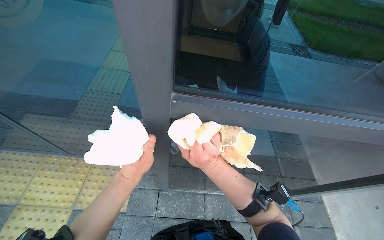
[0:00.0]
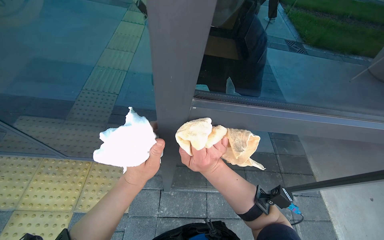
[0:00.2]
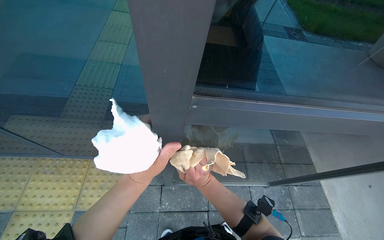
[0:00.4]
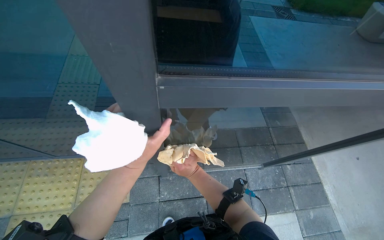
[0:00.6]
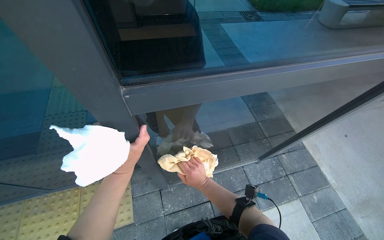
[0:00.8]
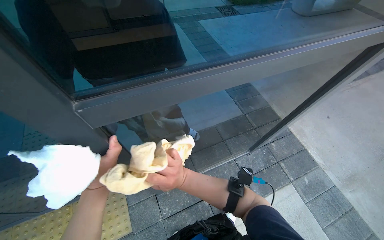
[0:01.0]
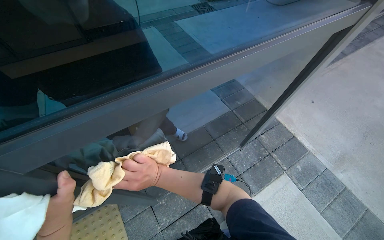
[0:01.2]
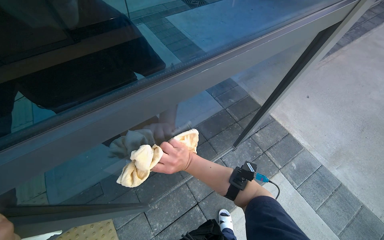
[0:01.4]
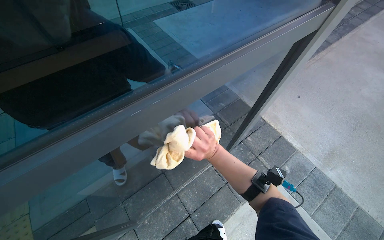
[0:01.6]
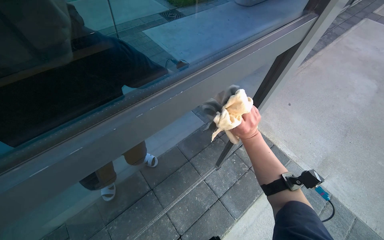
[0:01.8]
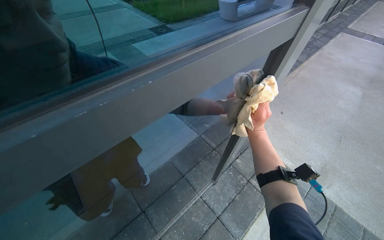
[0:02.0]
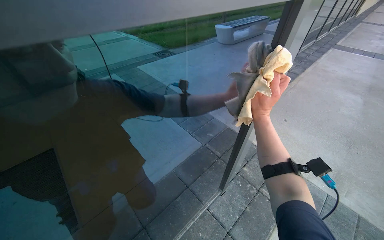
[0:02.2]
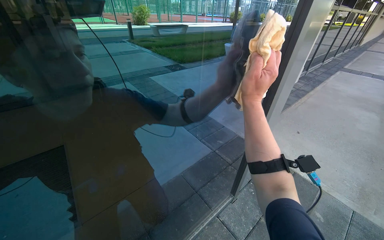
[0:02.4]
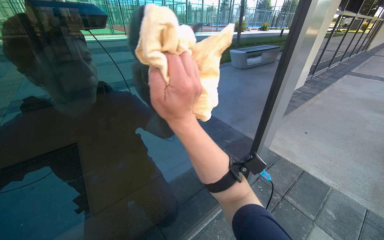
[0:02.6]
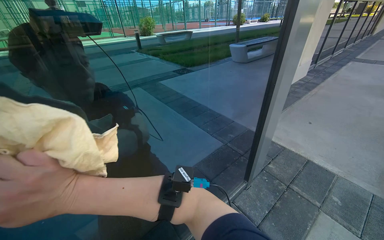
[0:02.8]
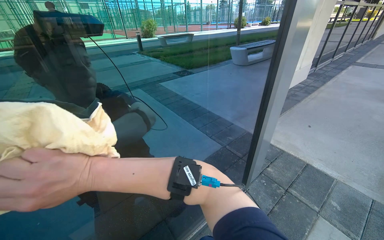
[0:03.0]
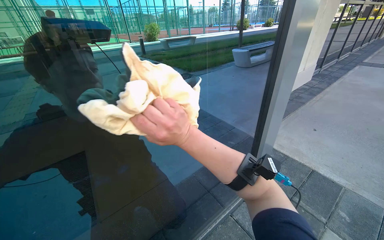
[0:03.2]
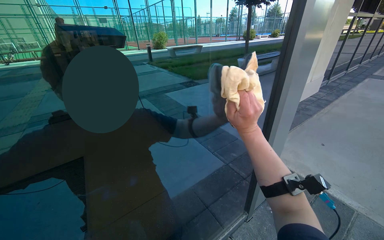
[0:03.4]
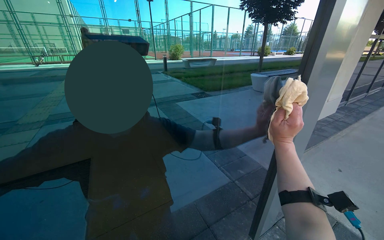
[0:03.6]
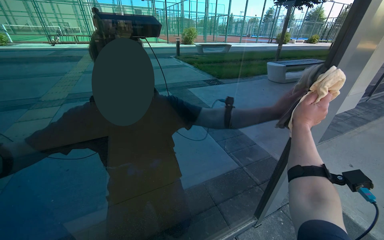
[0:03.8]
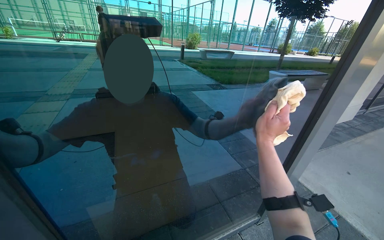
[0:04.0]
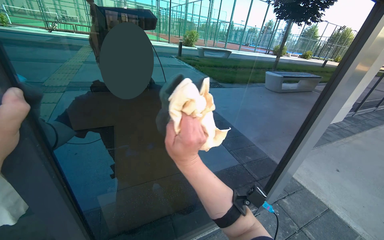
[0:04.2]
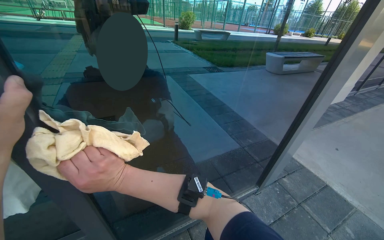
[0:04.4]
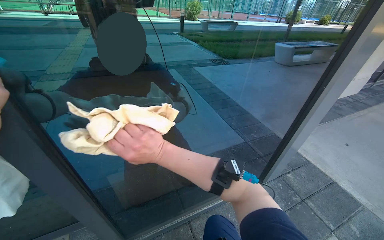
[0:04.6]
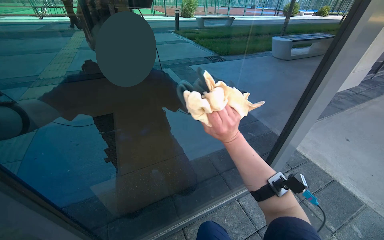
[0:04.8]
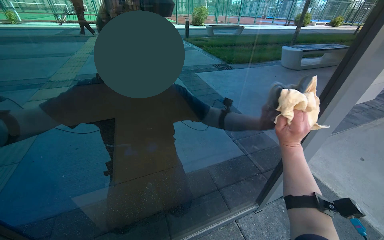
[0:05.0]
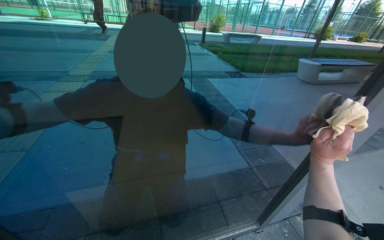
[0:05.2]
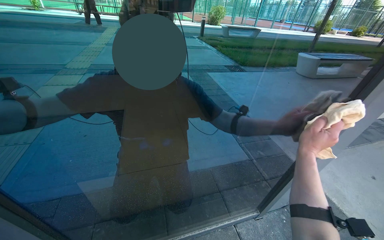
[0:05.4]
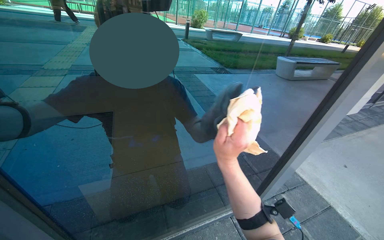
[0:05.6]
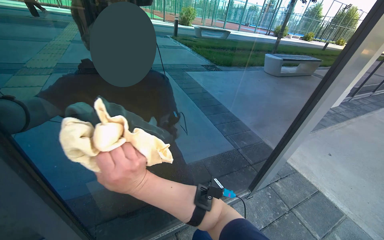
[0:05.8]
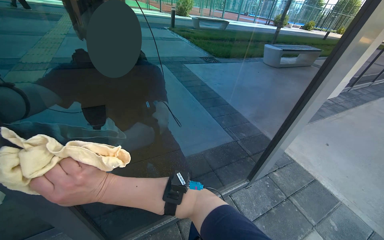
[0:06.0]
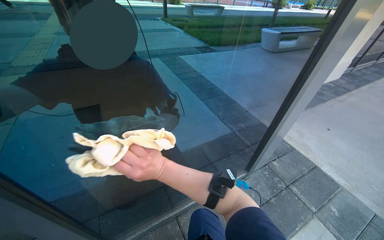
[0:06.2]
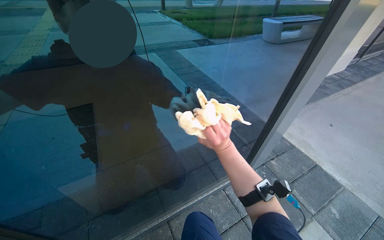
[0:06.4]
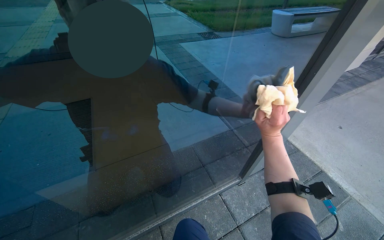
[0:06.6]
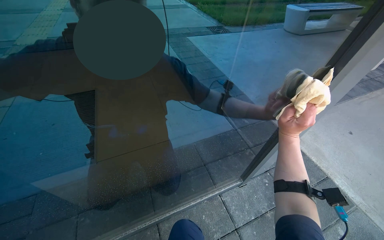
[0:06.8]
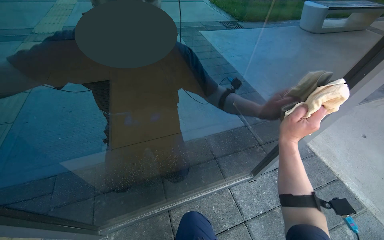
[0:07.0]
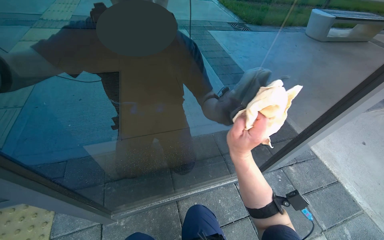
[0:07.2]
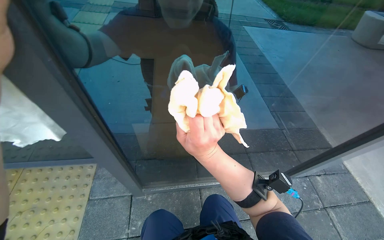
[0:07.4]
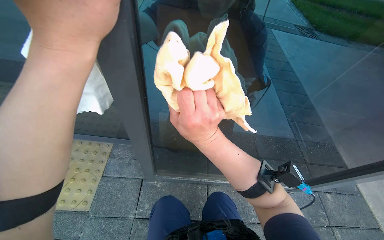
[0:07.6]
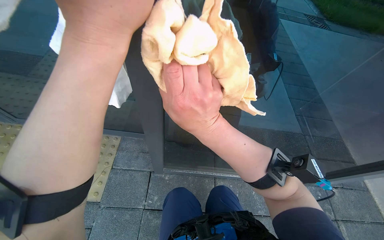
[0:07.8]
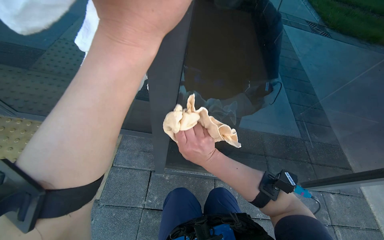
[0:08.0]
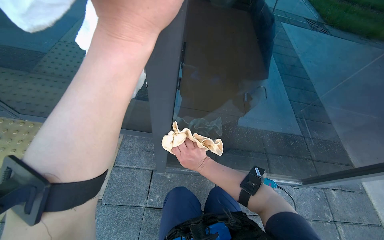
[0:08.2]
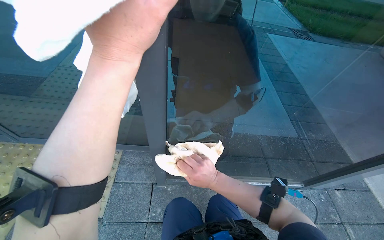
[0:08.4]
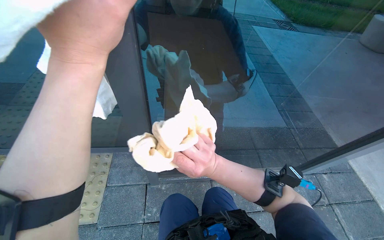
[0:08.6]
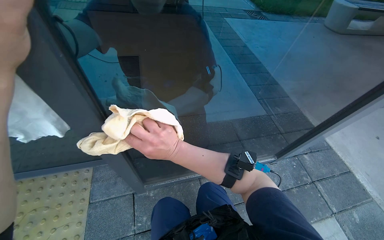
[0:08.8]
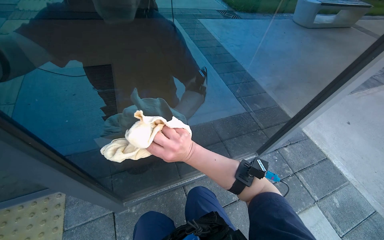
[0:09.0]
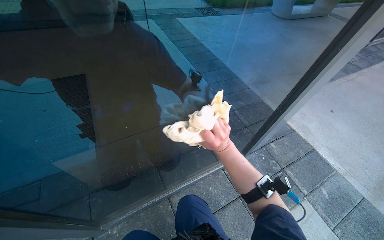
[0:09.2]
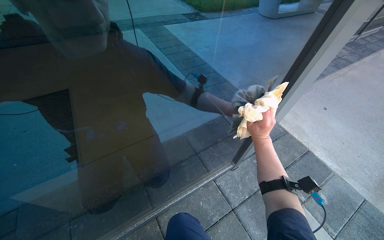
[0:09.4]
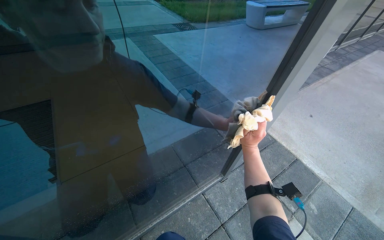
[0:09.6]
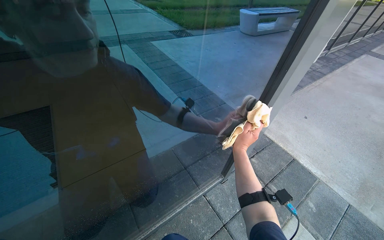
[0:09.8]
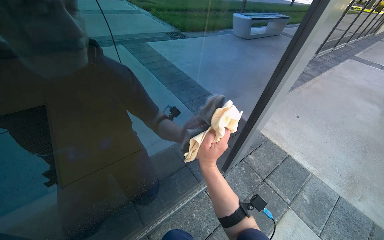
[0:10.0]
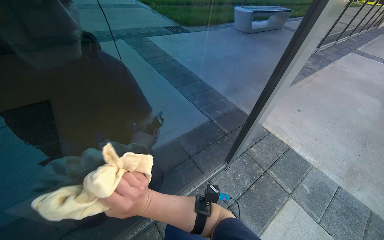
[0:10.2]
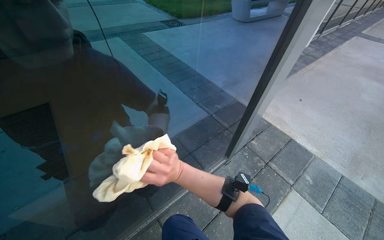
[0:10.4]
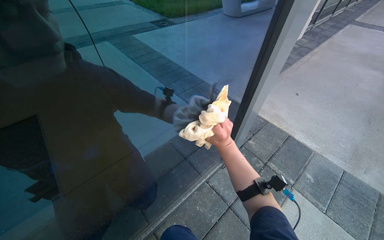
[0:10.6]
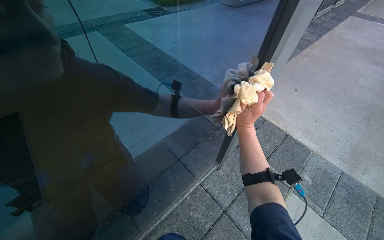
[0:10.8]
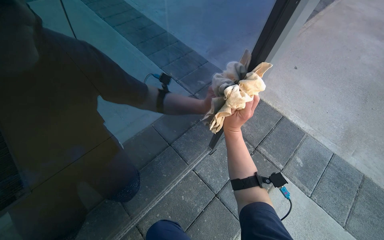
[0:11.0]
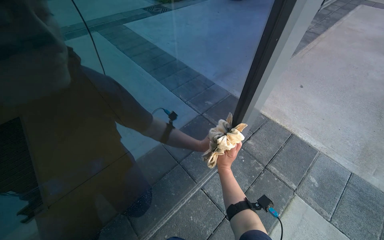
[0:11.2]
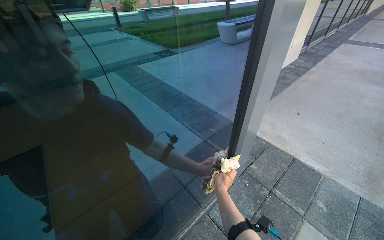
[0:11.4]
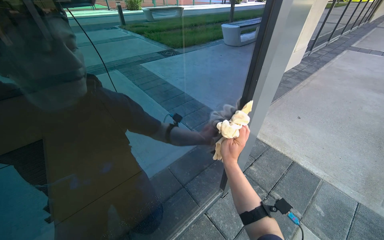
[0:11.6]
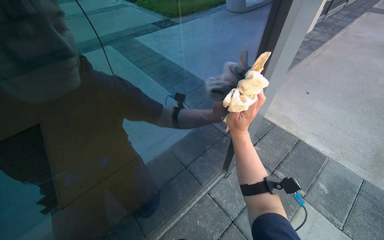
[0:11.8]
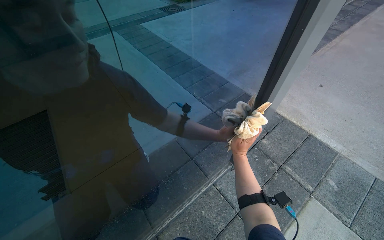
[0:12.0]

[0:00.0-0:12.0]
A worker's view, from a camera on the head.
Job: cleaning windows.
The whole recording: Cleaning glass door. The worker cleans the glass door using a squeegee and then wipes it with a cloth, also cleaning the door handle.
0:00.0 to 0:01.6: The head turns to the right by roughly 40 degrees. The right hand travels farther from the camera by roughly 20 cm.
0:01.6 to 0:03.0: The view tilts about 25 degrees upward. The right hand heads to the left, covering about 35 cm.
0:03.0 to 0:04.4: The right hand reaches about 60 cm to the right, then returns.
0:04.4 to 0:06.0: The right hand reaches about 70 cm to the right, then returns.
0:06.0 to 0:07.6: The wearer looks roughly 30 degrees further to the left. The wearer looks some 15 degrees further downward.
0:07.6 to 0:09.0: The head turns to the right by roughly 25 degrees. The right hand heads farther from the camera, covering approximately 10 cm.
0:09.0 to 0:10.4: The right hand goes left and right, some 35 cm each way, reversing 2 times.
0:10.4 to 0:12.0: The right hand moves up and down the picture over roughly 25 cm, changing direction 3 times.

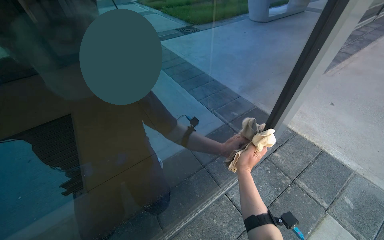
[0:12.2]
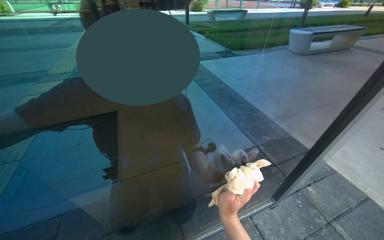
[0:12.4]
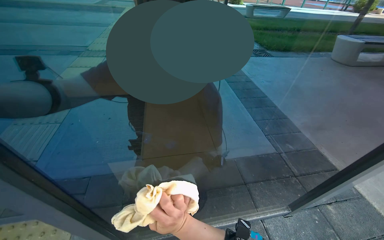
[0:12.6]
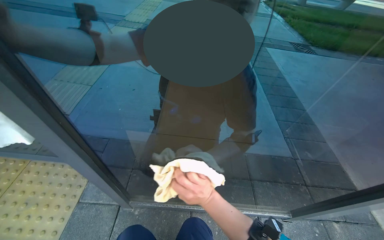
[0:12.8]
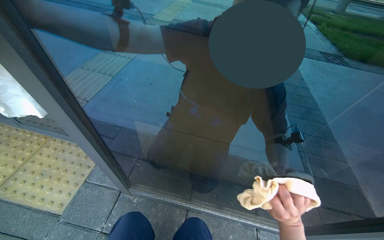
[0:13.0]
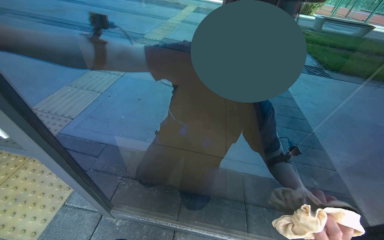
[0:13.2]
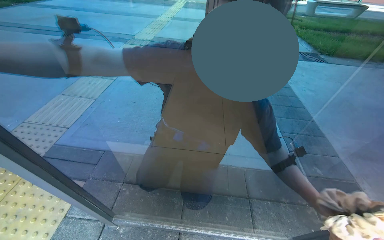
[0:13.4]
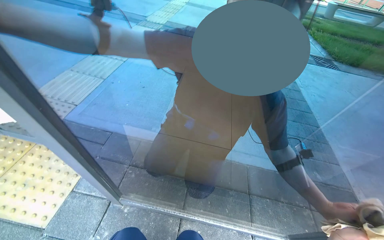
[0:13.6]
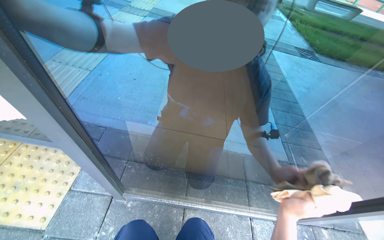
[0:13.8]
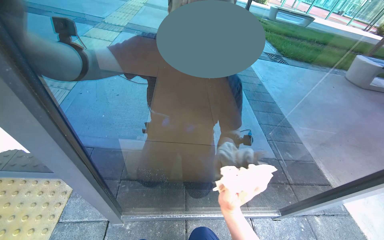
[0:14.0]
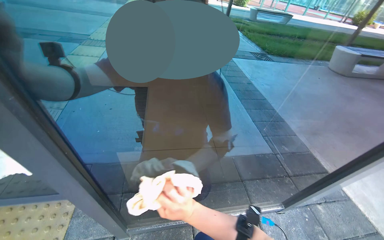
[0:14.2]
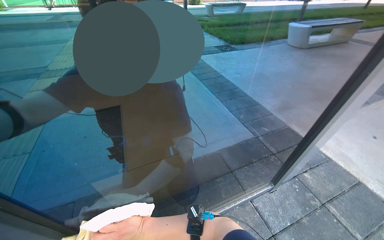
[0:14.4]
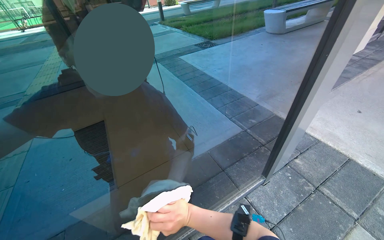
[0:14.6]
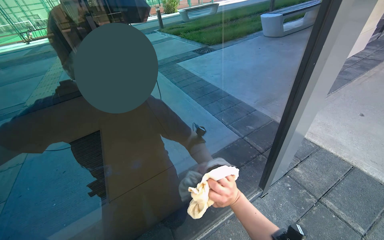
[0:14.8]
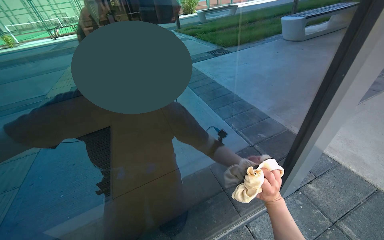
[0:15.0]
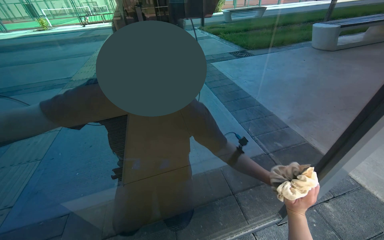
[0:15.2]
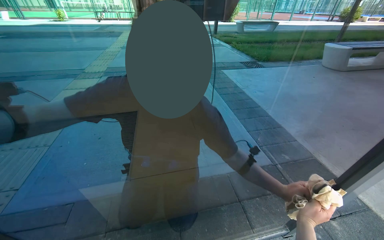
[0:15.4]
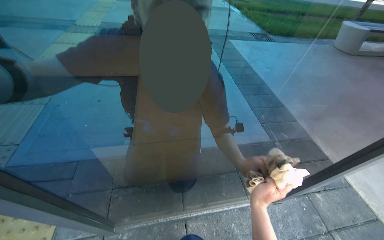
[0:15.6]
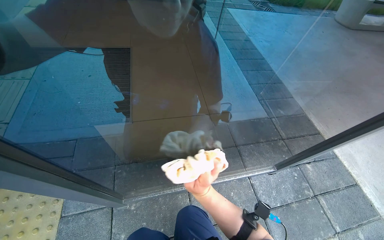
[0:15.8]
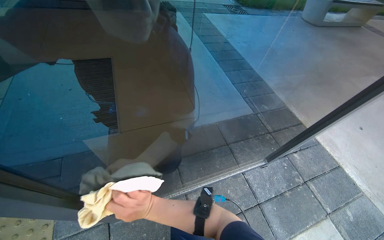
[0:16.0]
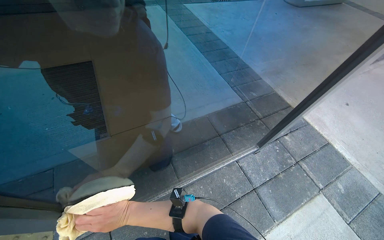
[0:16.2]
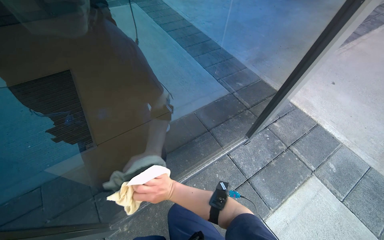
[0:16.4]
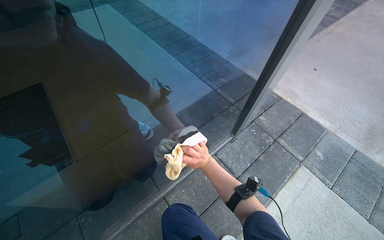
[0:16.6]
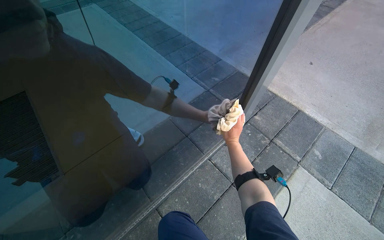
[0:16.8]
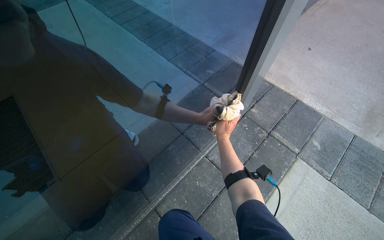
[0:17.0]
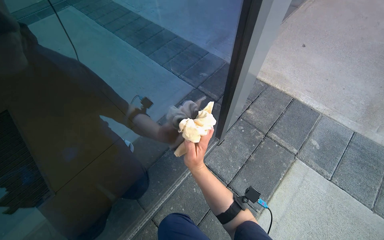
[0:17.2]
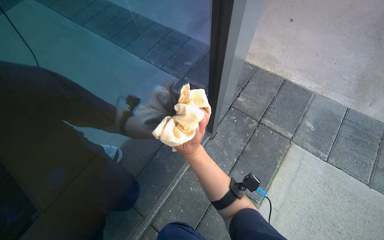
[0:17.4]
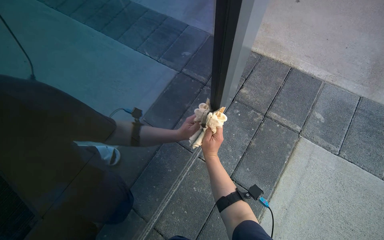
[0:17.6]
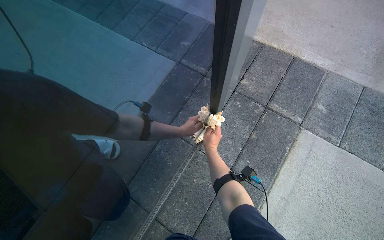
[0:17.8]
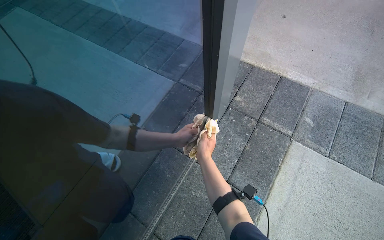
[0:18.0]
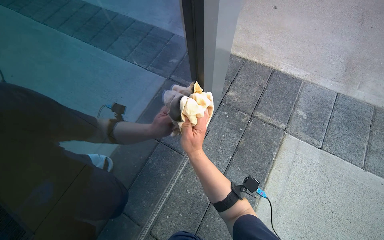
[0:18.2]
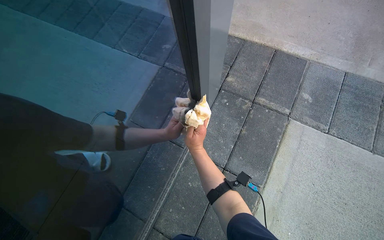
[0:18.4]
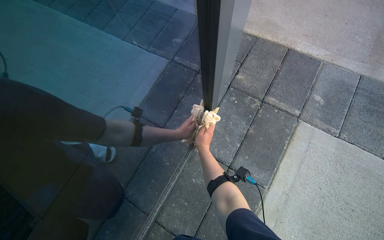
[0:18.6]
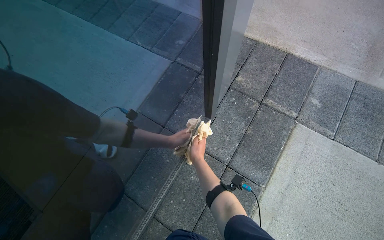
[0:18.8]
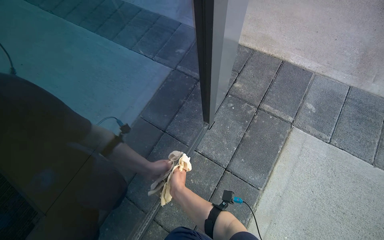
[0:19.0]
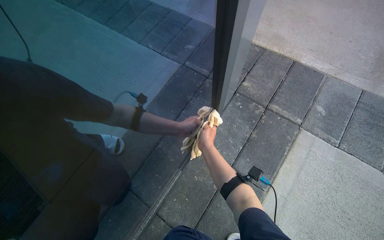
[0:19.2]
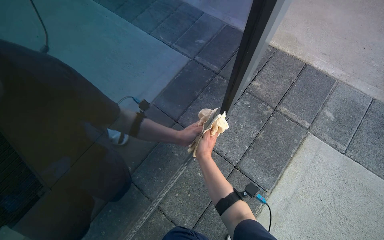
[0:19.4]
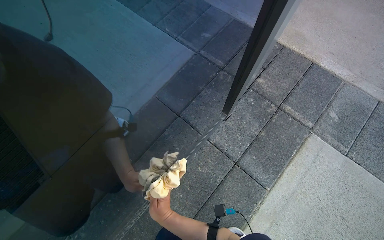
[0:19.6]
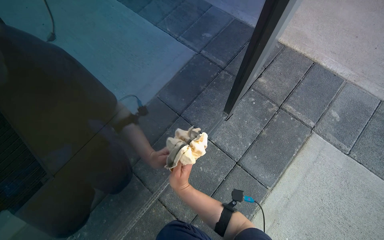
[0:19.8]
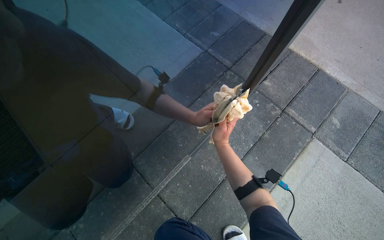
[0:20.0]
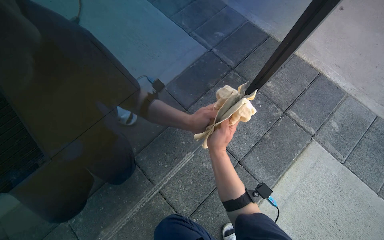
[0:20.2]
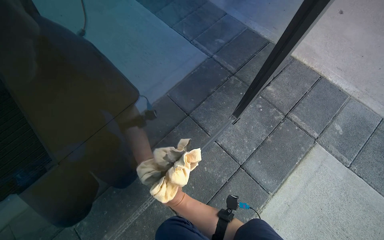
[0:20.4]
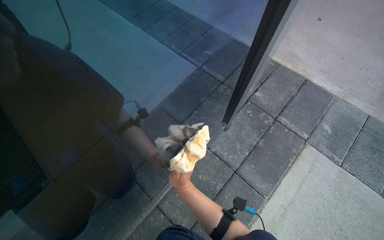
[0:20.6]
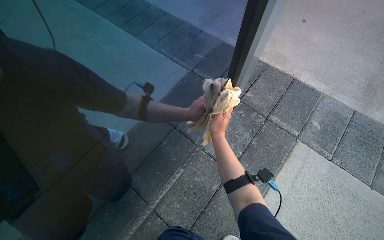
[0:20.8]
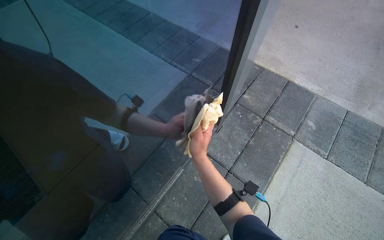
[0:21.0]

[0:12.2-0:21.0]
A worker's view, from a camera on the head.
Job: cleaning windows.
The whole recording: Cleaning glass door. The worker cleans the glass door using a squeegee and then wipes it with a cloth, also cleaning the door handle.
0:12.2 to 0:13.6: The wearer's head swings about 45 degrees to the left.
0:13.6 to 0:15.2: The scene turns some 30 degrees counterclockwise in the picture.
0:15.2 to 0:16.6: The head turns to the right by some 20 degrees. The wearer looks some 20 degrees further downward. The right hand travels to the left by some 20 cm.
0:16.6 to 0:18.0: The right hand swings left and right, roughly 15 cm each way, with 2 reversals.
0:18.0 to 0:19.6: The right hand goes nearer and farther, approximately 15 cm each way, reversing 2 times.
0:19.6 to 0:21.0: The right hand moves up the picture and nearer to the camera, approximately 25 cm.
